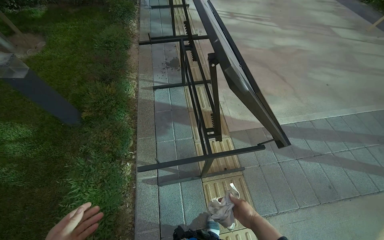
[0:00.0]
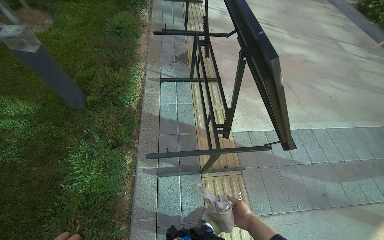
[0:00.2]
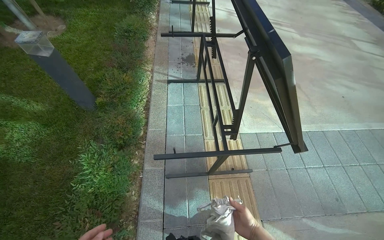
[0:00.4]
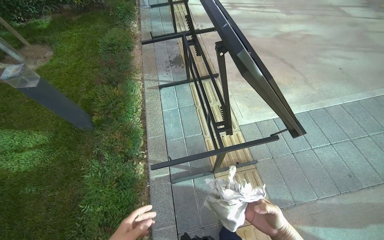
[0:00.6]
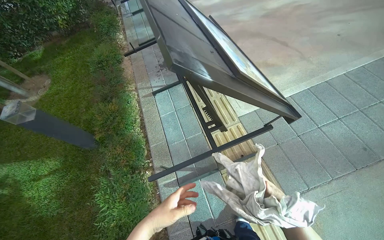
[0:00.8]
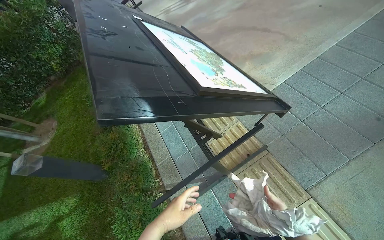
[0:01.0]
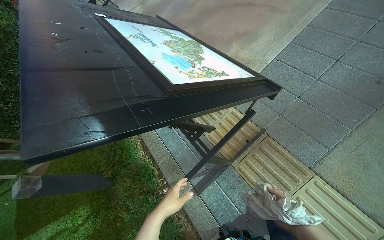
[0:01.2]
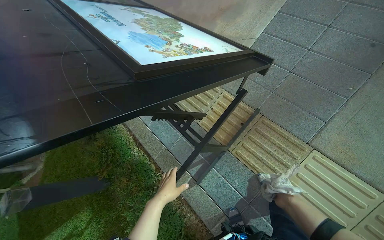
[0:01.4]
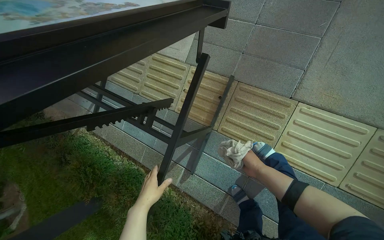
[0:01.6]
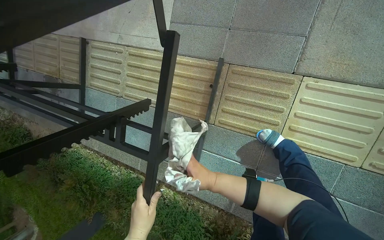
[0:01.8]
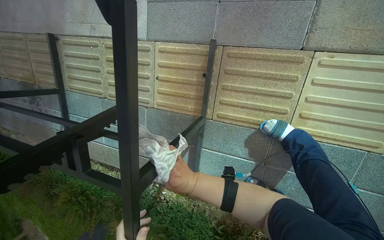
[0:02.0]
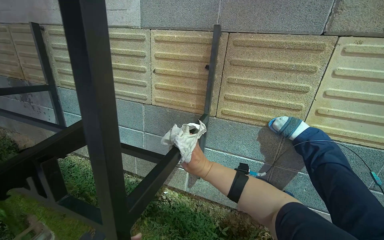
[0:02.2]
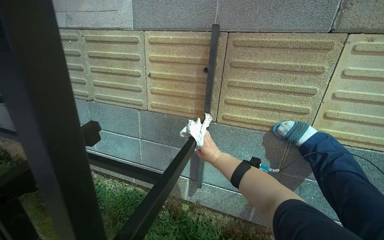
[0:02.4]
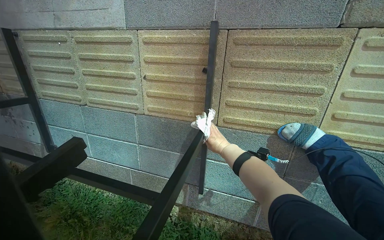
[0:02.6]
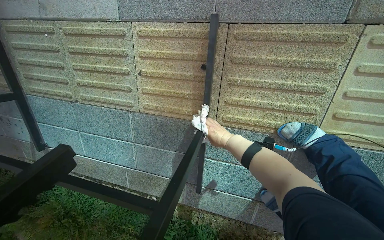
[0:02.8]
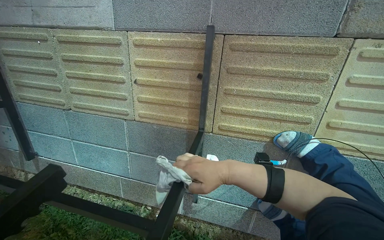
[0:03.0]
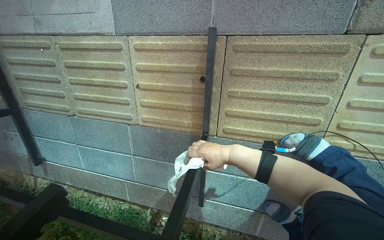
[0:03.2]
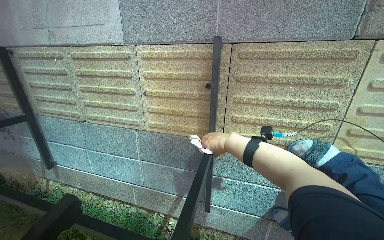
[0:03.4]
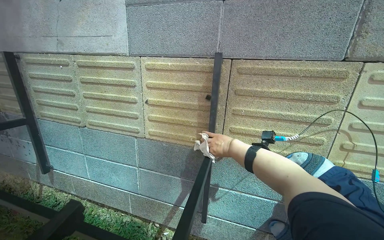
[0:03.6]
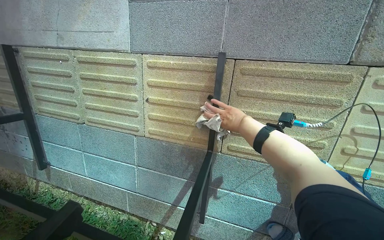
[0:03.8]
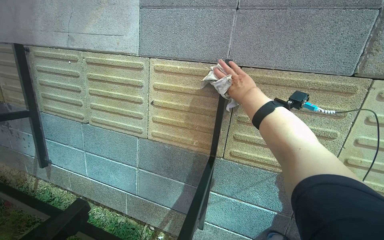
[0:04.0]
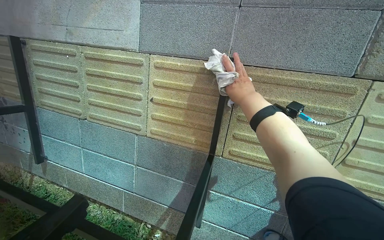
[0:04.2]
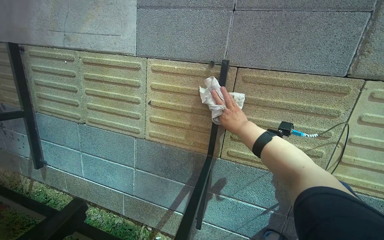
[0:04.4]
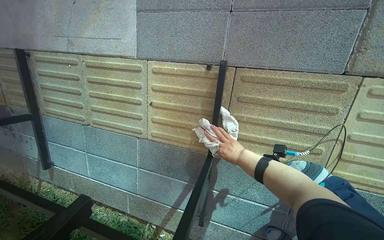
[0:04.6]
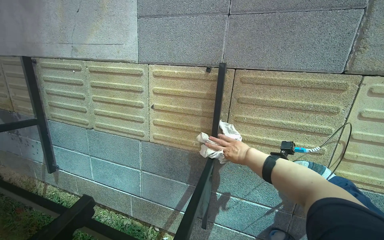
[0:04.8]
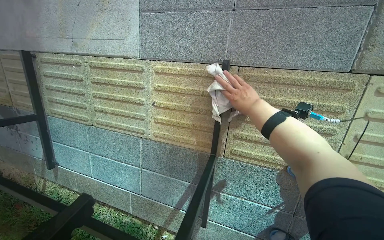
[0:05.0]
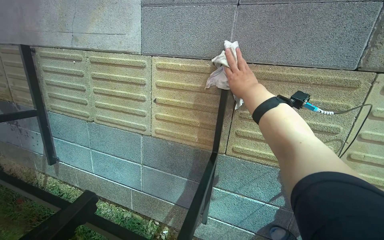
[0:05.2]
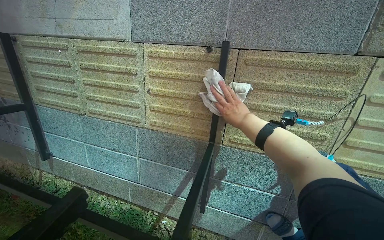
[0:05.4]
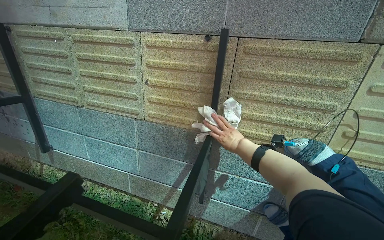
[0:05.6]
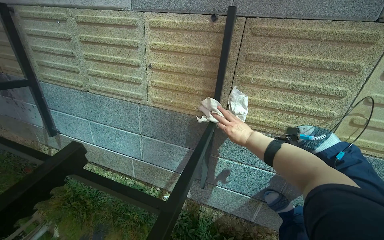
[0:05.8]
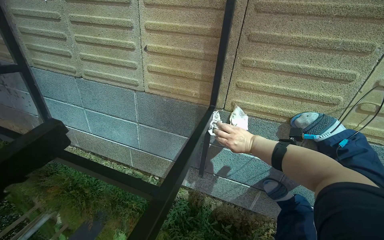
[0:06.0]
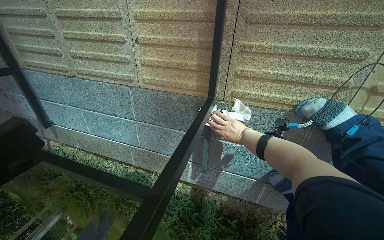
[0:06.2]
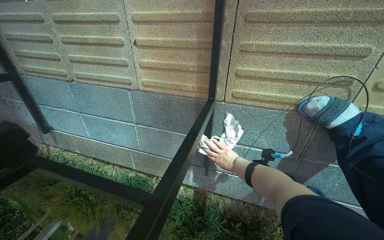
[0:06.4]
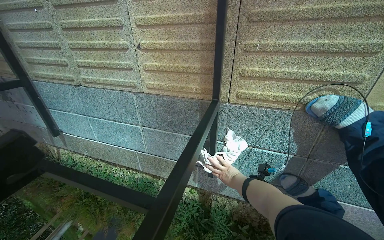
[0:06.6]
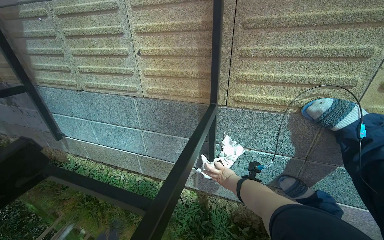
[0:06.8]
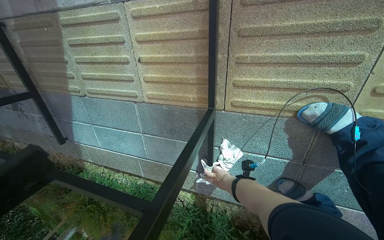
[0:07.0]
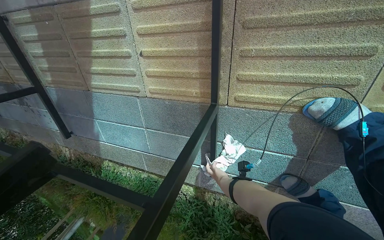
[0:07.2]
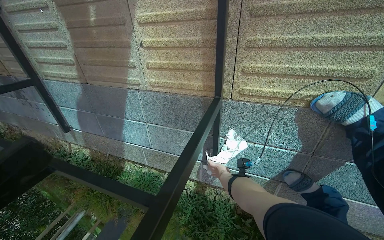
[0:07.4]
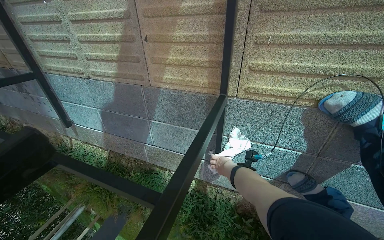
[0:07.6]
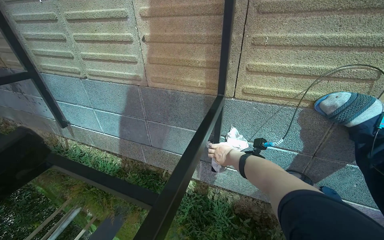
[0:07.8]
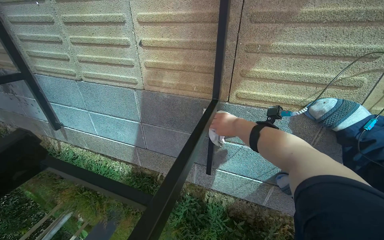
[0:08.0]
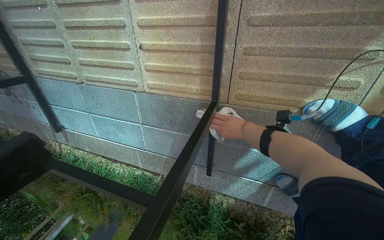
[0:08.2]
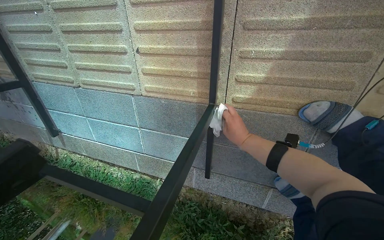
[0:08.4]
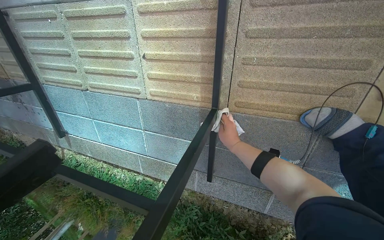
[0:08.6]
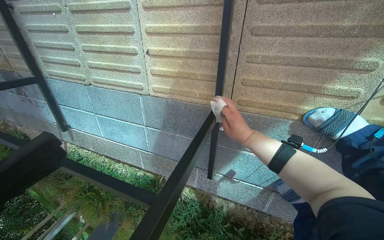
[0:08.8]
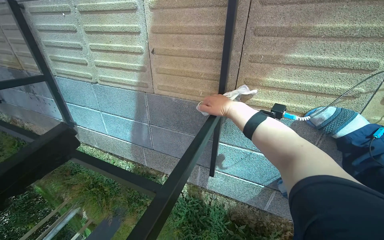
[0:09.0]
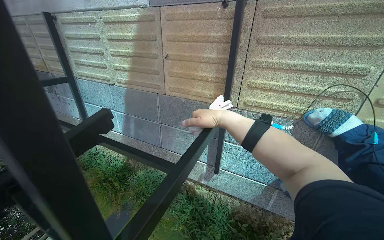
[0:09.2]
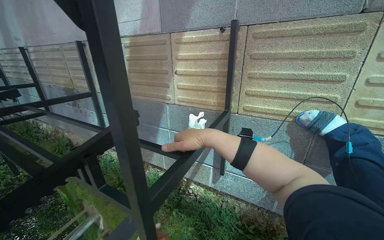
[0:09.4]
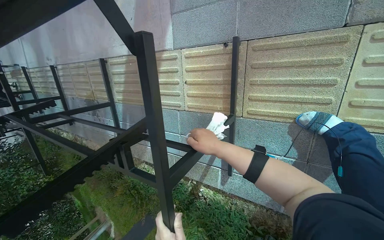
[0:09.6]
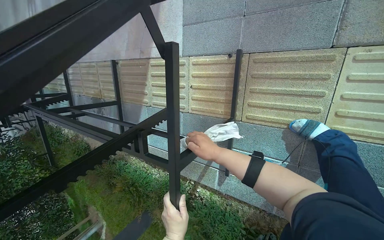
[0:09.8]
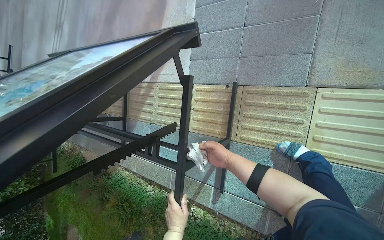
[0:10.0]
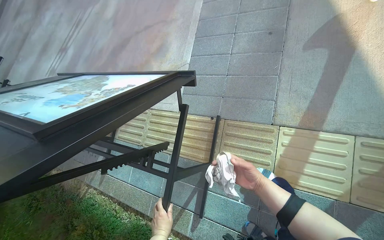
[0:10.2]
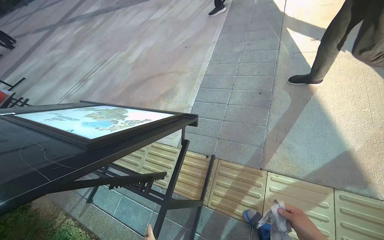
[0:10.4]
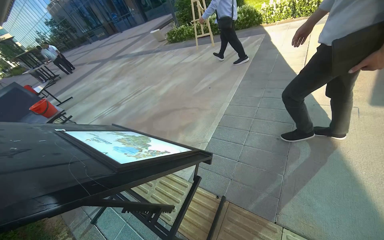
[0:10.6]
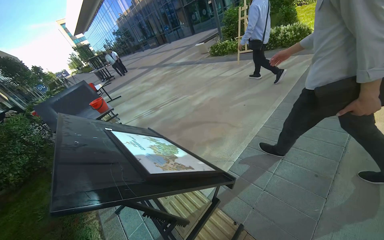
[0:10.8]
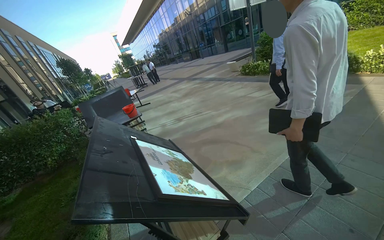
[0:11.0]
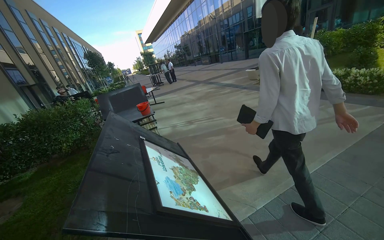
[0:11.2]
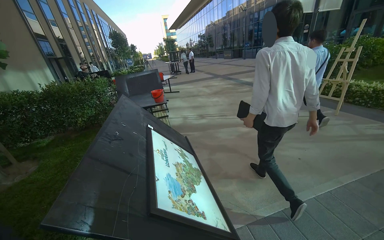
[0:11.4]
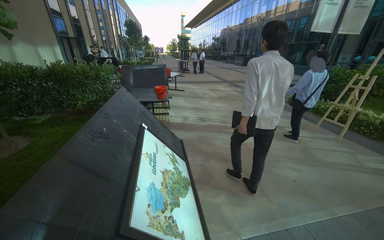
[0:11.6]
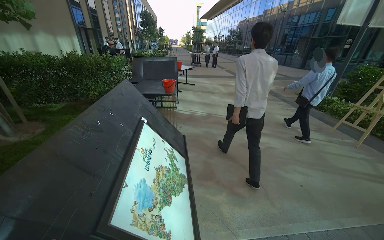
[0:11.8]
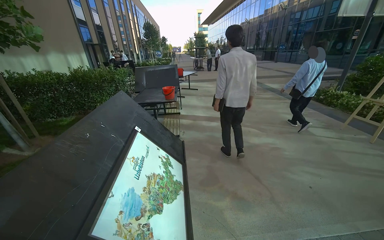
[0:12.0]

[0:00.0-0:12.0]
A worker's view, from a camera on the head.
Job: wiping surfaces.
The whole recording: Wiping table surface. The worker wipes the top surface of the table with a cloth.
0:00.0 to 0:01.6: The head travels some 50 cm. The wearer looks about 15 degrees further downward. The scene turns approximately 60 degrees counterclockwise in the picture.
0:01.6 to 0:03.0: The wearer moves some 50 cm.
0:03.0 to 0:04.4: The right hand is displaced up the picture by some 20 cm.
0:04.4 to 0:06.0: The view tilts about 15 degrees downward. The right hand moves up and down the picture over roughly 20 cm, changing direction 2 times.
0:06.0 to 0:07.6: The right hand shifts approximately 25 cm down the picture, farther from the camera and to the left.
0:07.6 to 0:09.0: The right hand heads up the picture and nearer to the camera, covering roughly 35 cm.
0:09.0 to 0:10.4: The wearer moves roughly 80 cm. The wearer looks some 50 degrees further upward.
0:10.4 to 0:12.0: The camera travels approximately 40 cm. The head turns to the left by about 65 degrees. The camera pitches upward, by about 20 degrees.

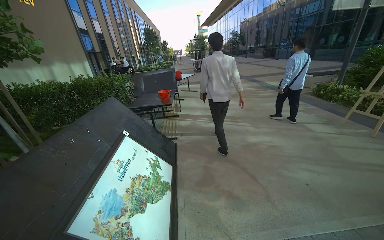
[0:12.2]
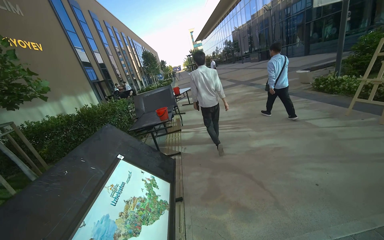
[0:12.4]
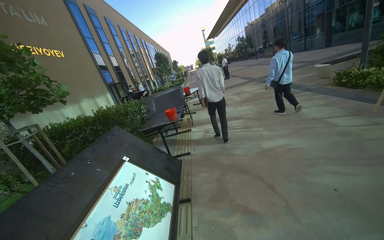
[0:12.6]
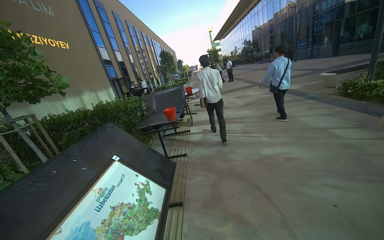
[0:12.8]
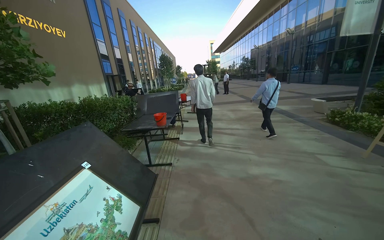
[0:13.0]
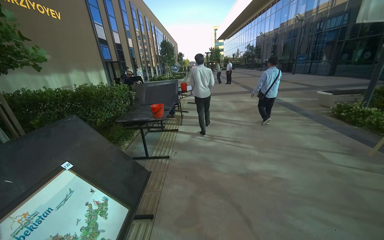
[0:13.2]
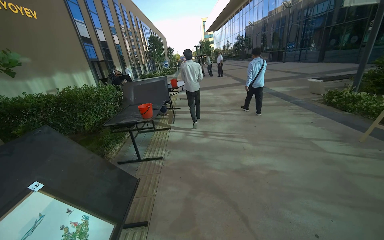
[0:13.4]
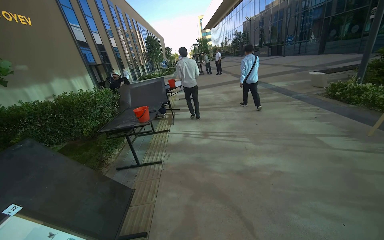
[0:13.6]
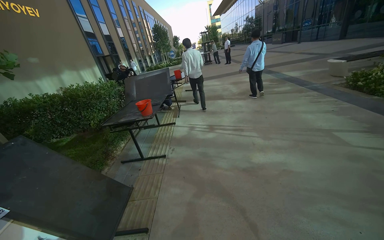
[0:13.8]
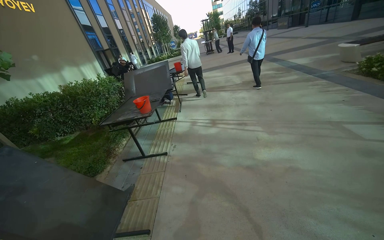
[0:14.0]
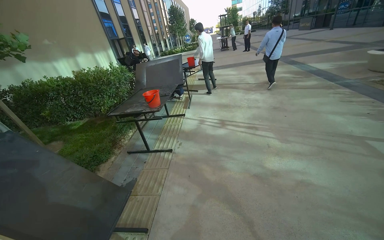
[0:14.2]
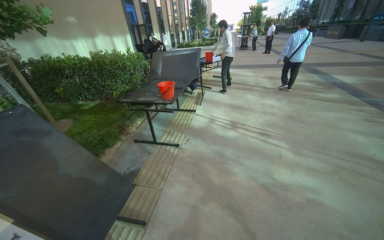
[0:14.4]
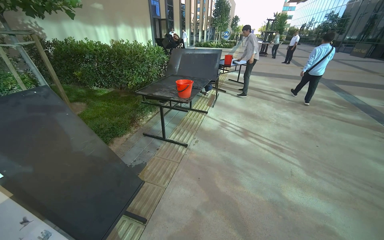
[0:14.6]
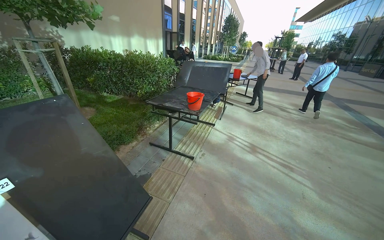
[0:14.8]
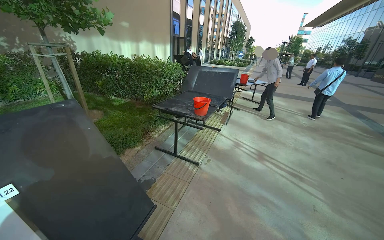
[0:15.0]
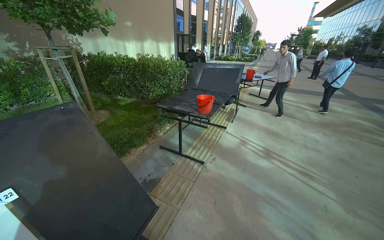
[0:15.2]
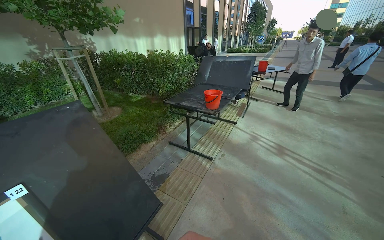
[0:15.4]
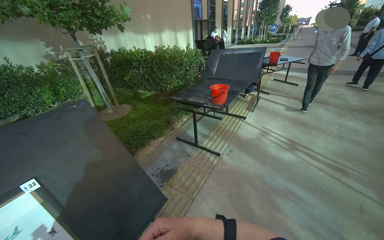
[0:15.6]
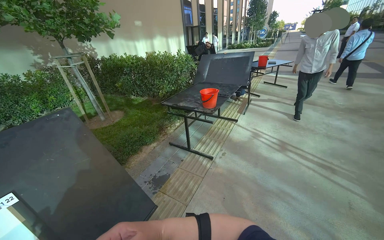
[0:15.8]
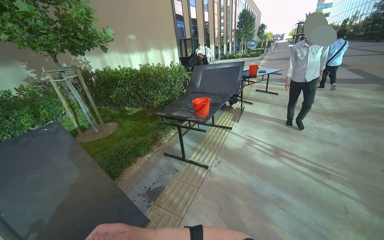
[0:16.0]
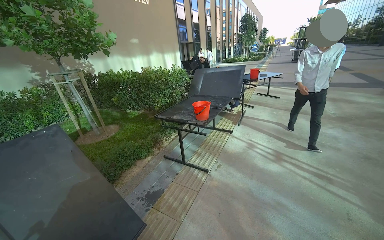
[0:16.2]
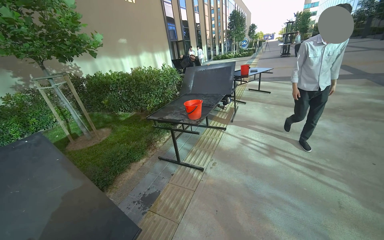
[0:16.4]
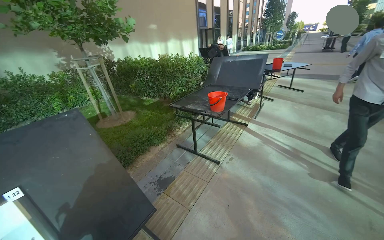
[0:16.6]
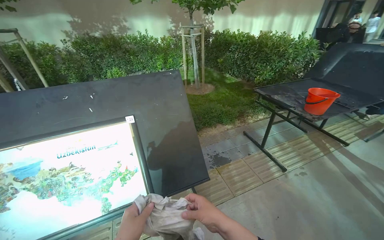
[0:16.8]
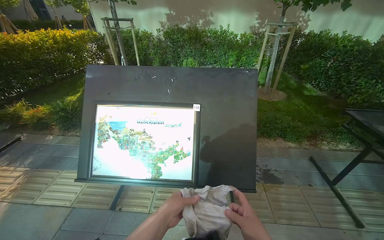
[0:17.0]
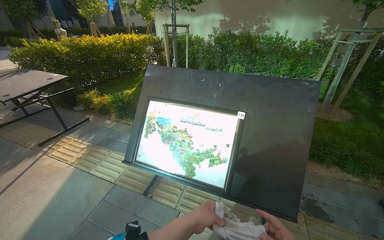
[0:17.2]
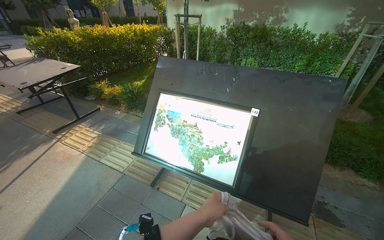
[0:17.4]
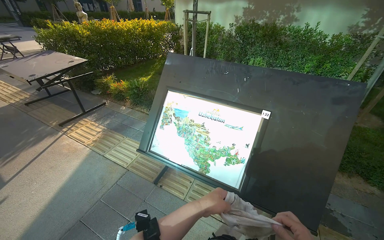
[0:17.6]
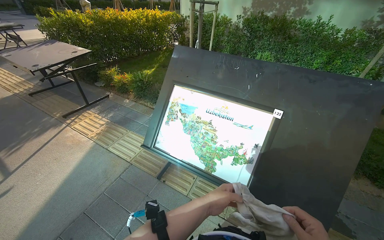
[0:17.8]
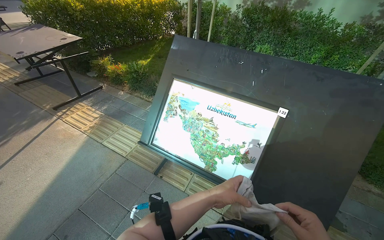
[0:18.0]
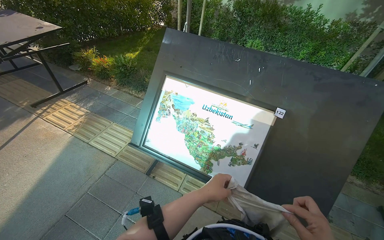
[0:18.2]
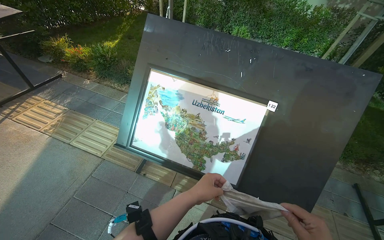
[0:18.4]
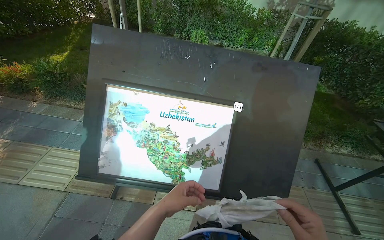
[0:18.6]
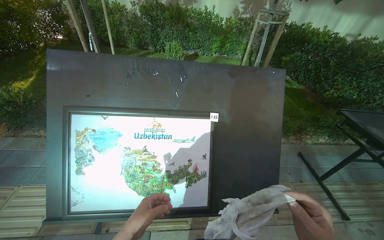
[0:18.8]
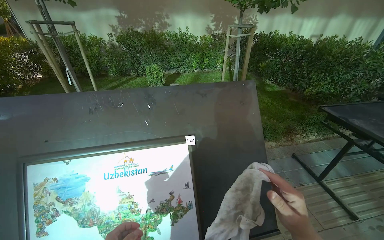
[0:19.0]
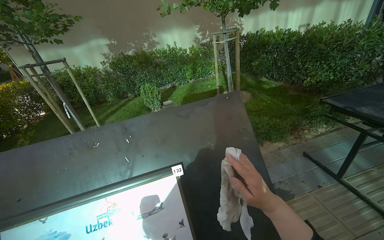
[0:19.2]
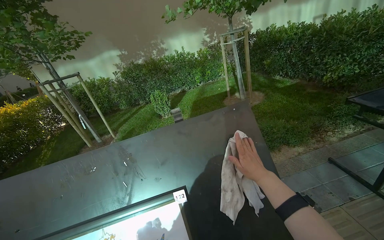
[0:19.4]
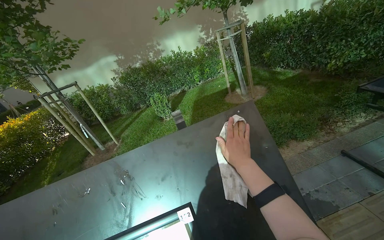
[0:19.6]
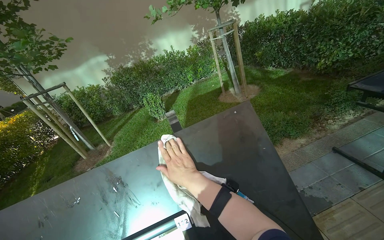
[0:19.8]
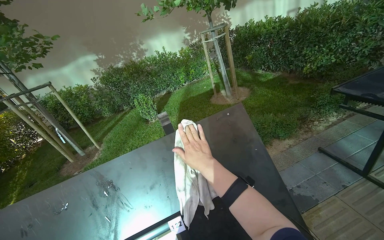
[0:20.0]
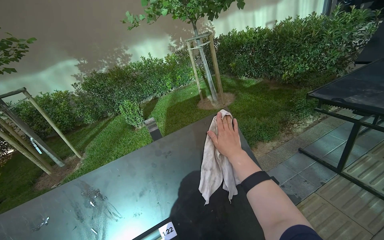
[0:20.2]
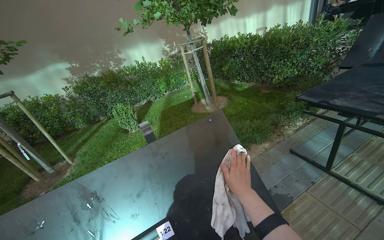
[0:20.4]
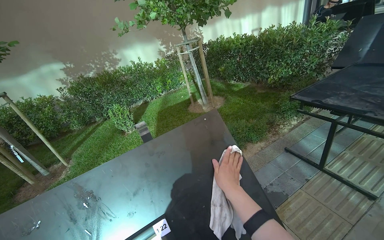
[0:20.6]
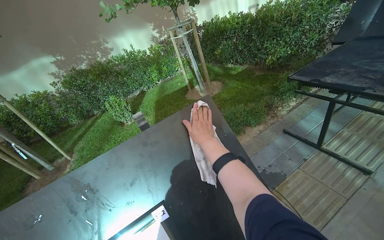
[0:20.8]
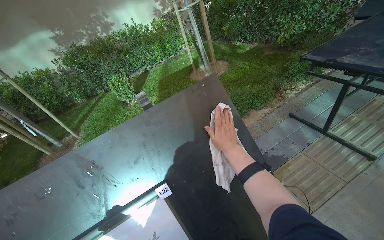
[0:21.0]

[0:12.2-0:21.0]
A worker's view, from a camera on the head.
Job: wiping surfaces.
The whole recording: Wiping table surface. The worker wipes the top surface of the table with a cloth.
0:12.2 to 0:13.6: The camera travels about 70 cm.
0:13.6 to 0:15.2: The camera travels approximately 50 cm. The wearer looks approximately 30 degrees further to the left.
0:16.6 to 0:18.0: The head turns to the left by some 85 degrees. The wearer looks about 15 degrees further downward.
0:18.0 to 0:19.6: The camera travels some 60 cm. The head turns to the right by approximately 50 degrees.
0:19.6 to 0:21.0: The right hand goes left and right, roughly 15 cm each way, reversing 2 times.
